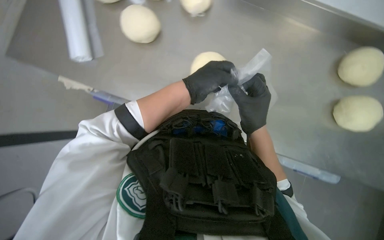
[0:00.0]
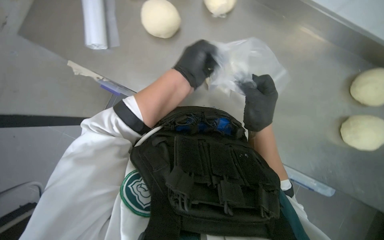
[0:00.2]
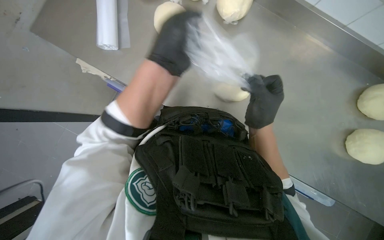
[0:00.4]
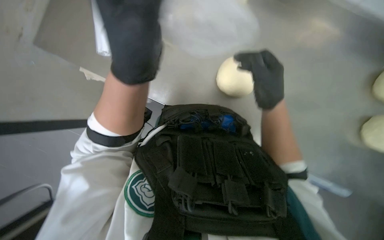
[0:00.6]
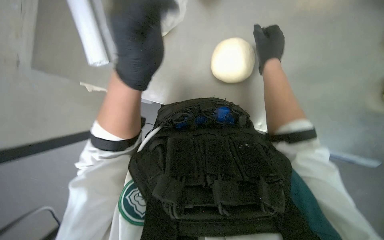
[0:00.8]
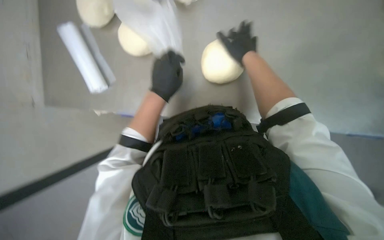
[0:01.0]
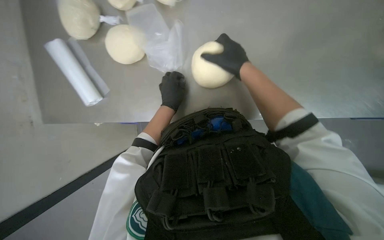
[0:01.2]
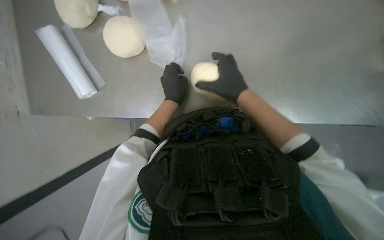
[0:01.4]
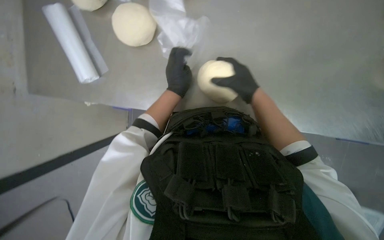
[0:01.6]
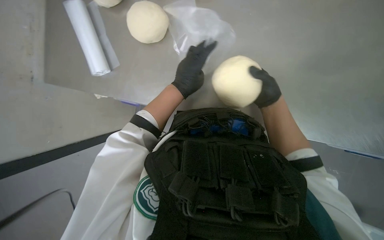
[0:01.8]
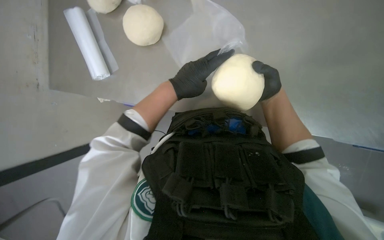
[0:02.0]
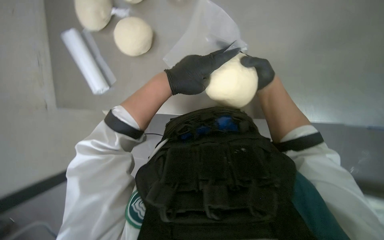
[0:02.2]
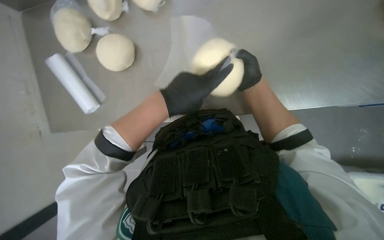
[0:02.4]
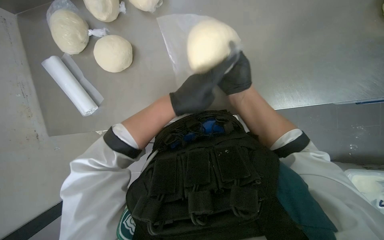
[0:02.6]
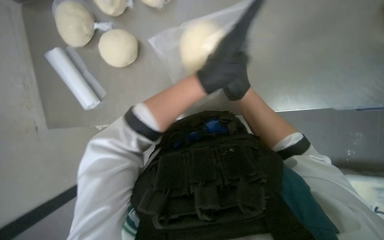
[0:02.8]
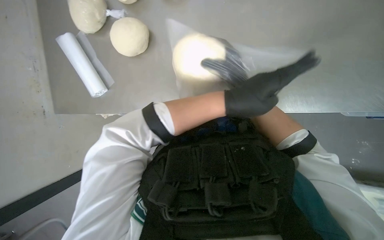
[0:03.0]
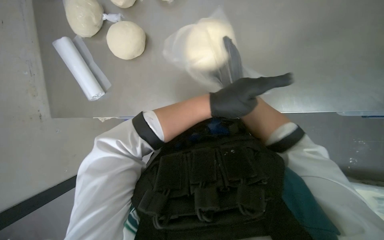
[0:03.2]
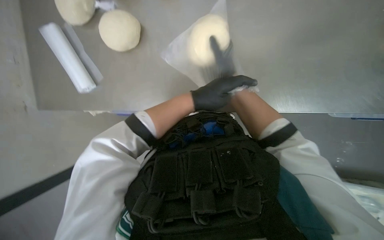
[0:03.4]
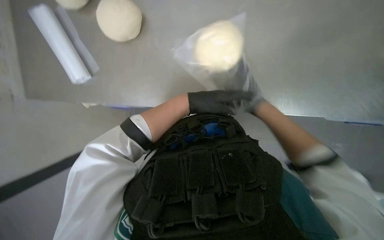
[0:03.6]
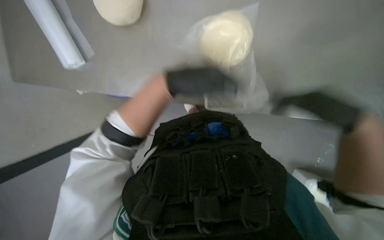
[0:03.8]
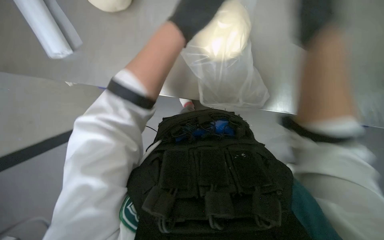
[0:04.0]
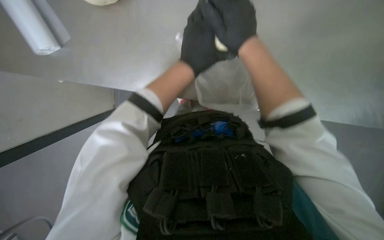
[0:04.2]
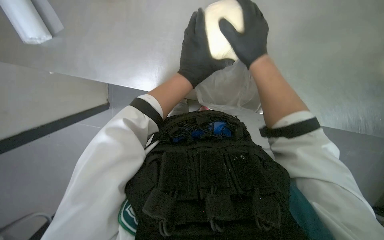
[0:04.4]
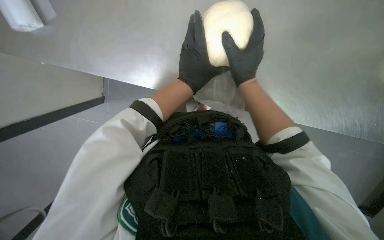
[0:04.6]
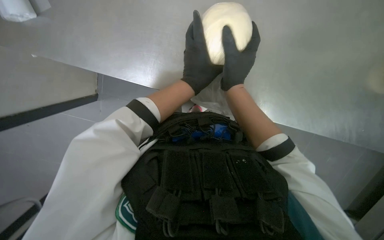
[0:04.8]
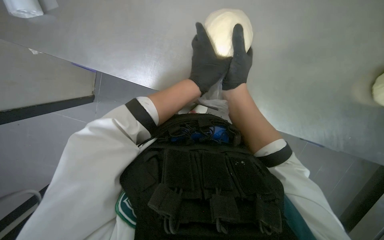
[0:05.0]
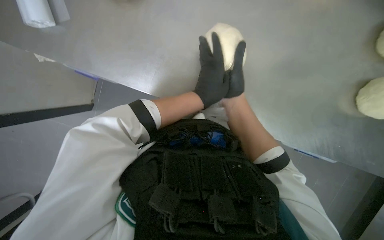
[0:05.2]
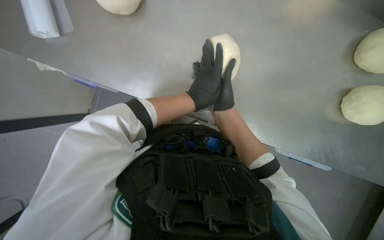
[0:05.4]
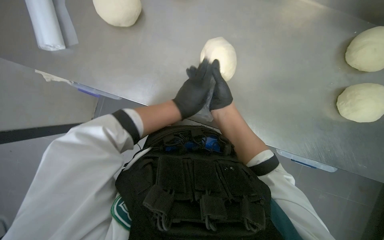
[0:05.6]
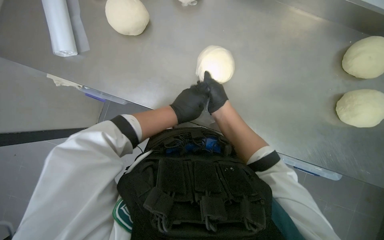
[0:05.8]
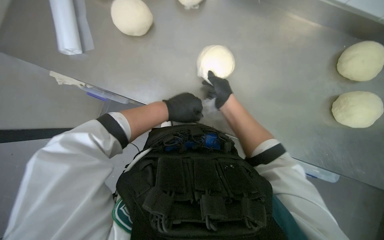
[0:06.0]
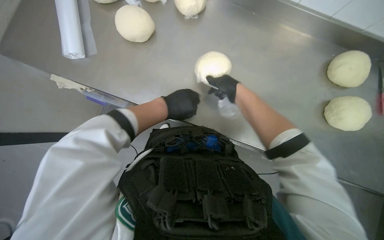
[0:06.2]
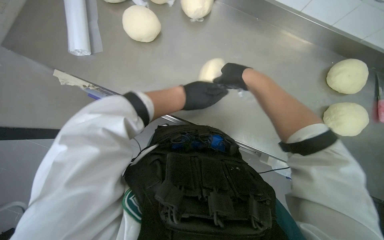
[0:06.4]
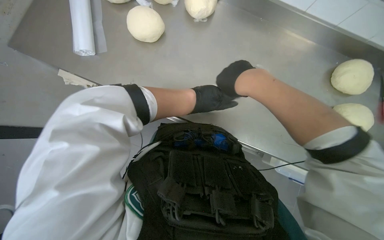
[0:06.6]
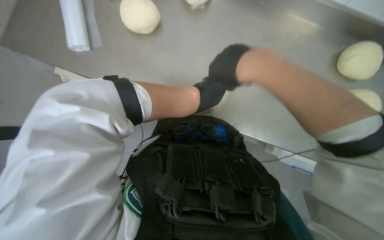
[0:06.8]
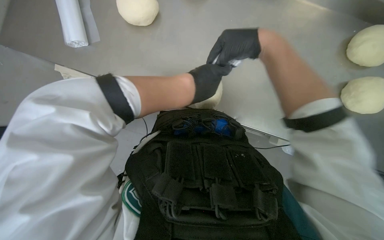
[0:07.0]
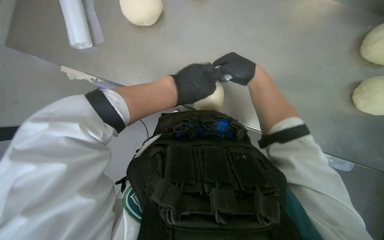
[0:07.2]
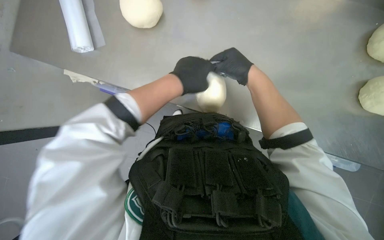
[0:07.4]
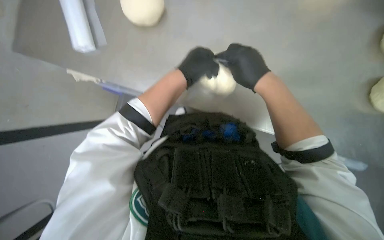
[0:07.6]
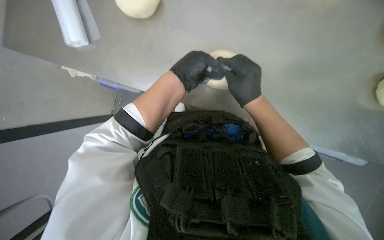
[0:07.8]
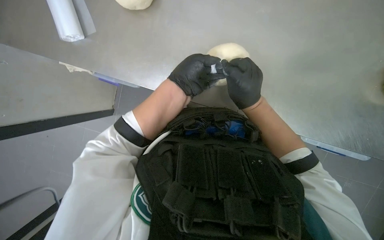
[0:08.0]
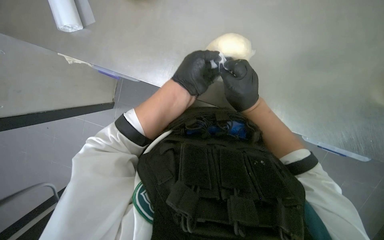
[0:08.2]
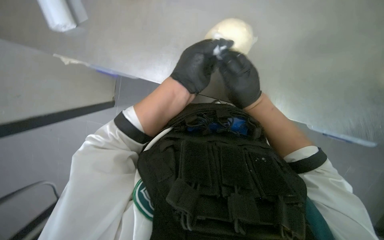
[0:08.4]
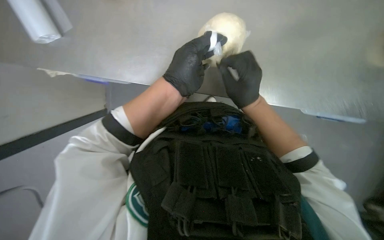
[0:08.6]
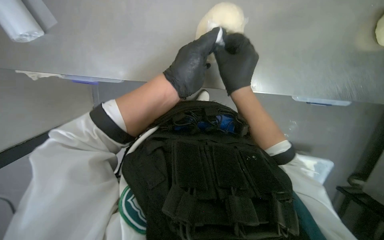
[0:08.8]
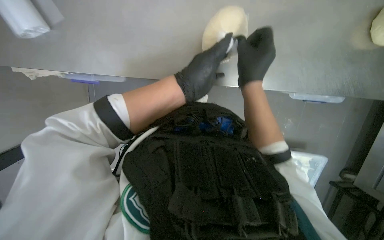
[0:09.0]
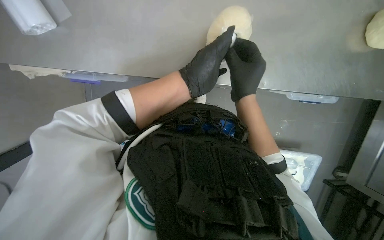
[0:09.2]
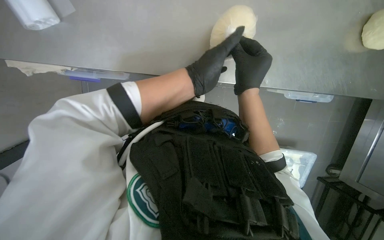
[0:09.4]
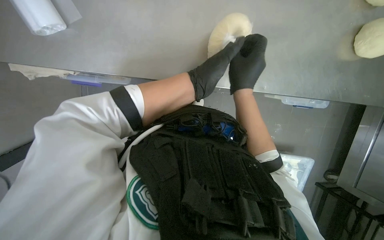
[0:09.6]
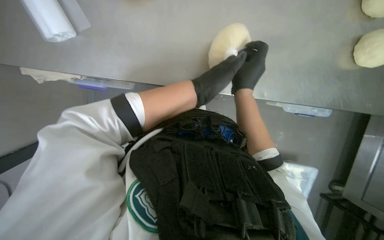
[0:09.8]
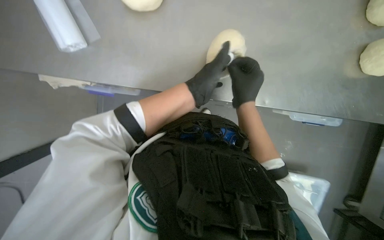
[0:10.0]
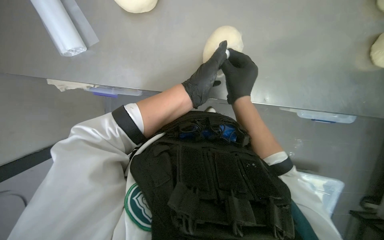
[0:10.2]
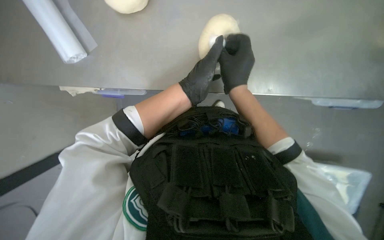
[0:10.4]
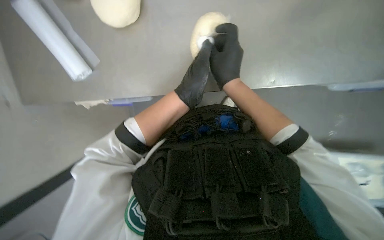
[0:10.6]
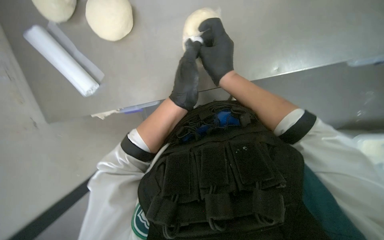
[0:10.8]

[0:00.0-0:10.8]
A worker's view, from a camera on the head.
Job: preparing food.
The whole recording: Wrapping dough in plastic. The worker wraps a piece of dough in plastic using a knife to seal it.
0.0 to 1.6 s: Both hands move farther from the camera, approximately 10 cm.
1.6 to 3.0 s: The left hand goes about 25 cm nearer to the camera and to the right.
3.0 to 4.6 s: The camera is aimed roughly 15 degrees further to the right. The left hand goes roughly 10 cm farther from the camera and to the left.
6.2 to 7.8 s: The right hand is displaced down the picture by about 10 cm.
9.2 to 10.8 s: The view swings about 20 degrees to the left.

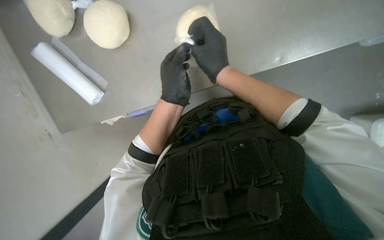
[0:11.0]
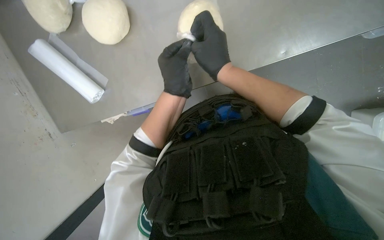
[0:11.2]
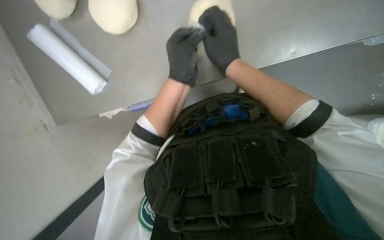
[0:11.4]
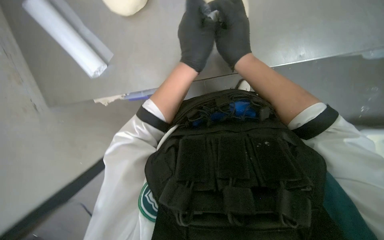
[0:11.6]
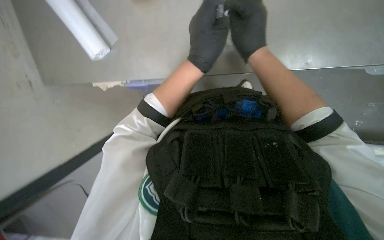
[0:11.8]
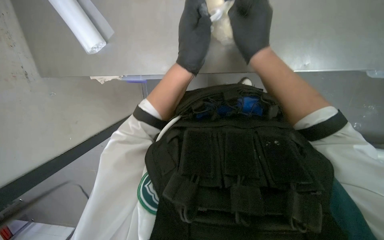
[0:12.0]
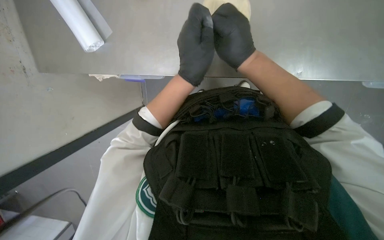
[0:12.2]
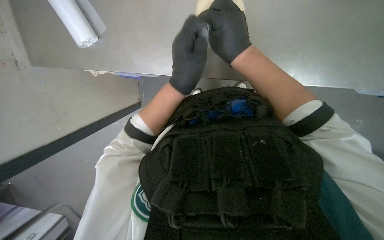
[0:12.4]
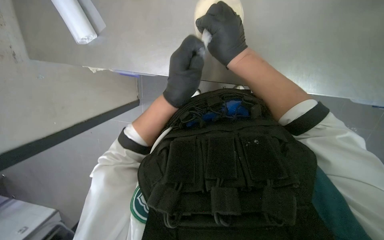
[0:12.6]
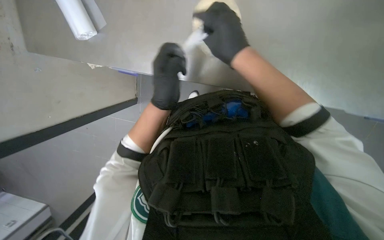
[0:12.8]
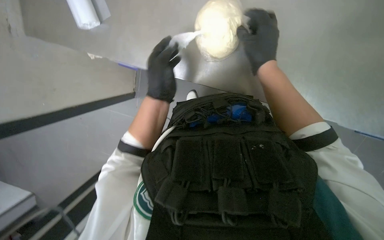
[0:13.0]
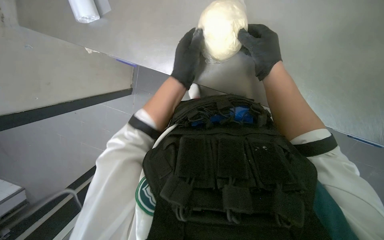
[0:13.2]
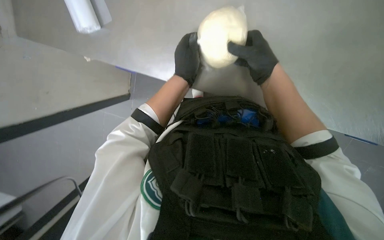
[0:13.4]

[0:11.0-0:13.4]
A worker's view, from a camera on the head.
Job: preparing food.
The whole recording: Wrapping dough in plastic. The worker wraps a piece of dough in plastic using a knife to seal it.
12.2 to 13.4 s: The hands work in one place, with small movements.

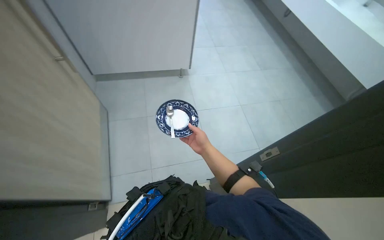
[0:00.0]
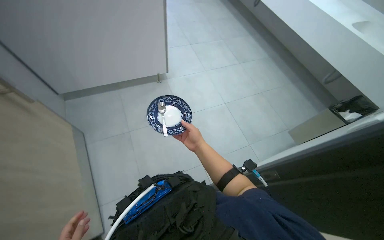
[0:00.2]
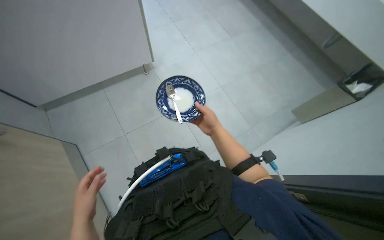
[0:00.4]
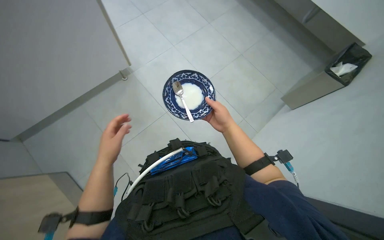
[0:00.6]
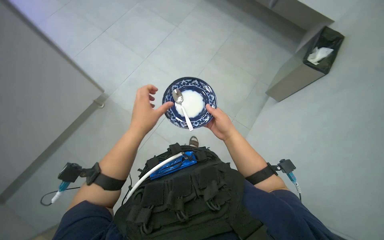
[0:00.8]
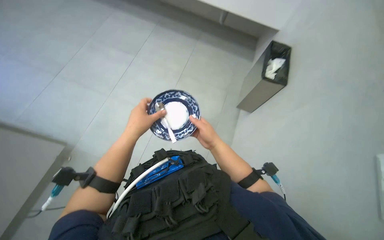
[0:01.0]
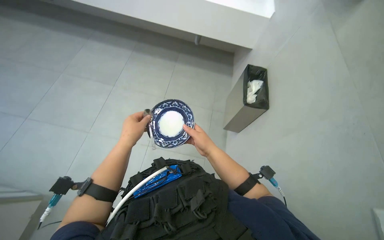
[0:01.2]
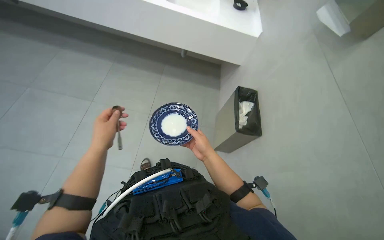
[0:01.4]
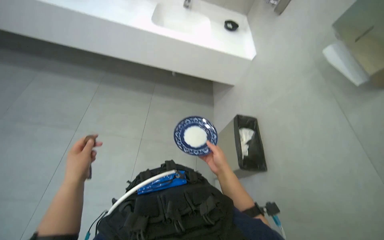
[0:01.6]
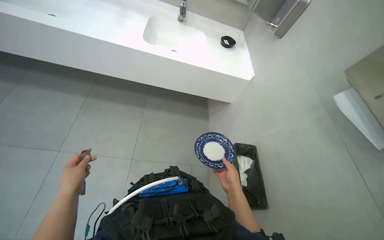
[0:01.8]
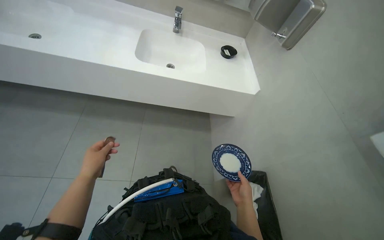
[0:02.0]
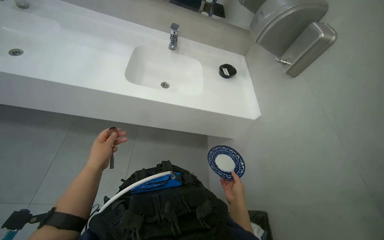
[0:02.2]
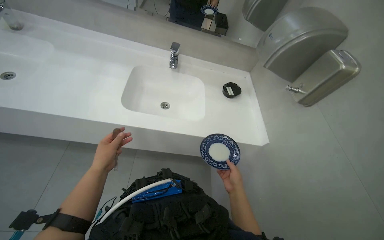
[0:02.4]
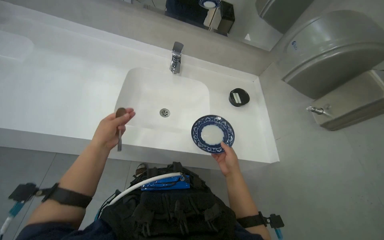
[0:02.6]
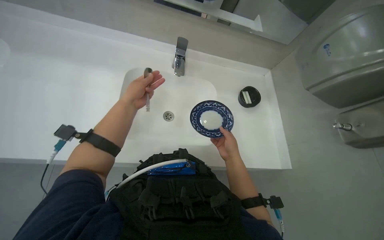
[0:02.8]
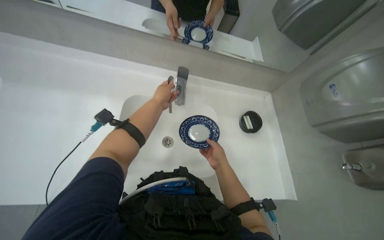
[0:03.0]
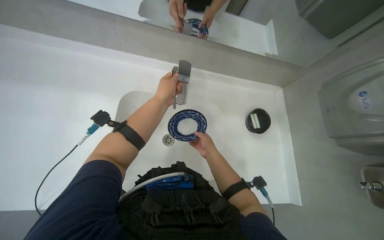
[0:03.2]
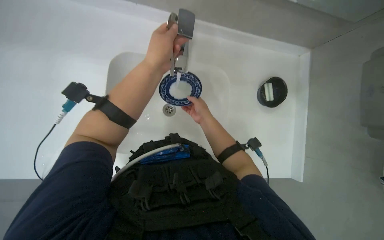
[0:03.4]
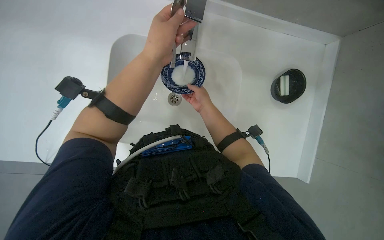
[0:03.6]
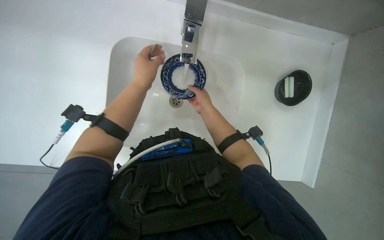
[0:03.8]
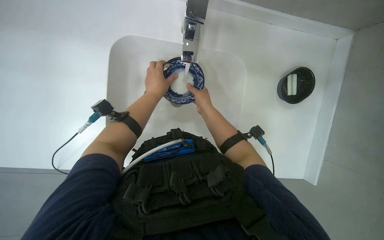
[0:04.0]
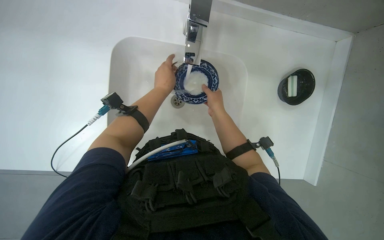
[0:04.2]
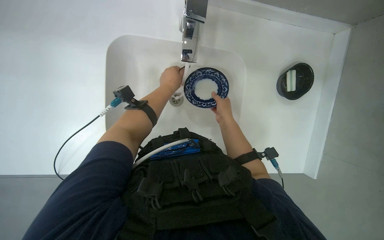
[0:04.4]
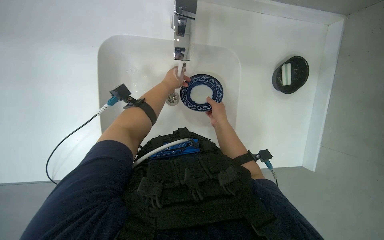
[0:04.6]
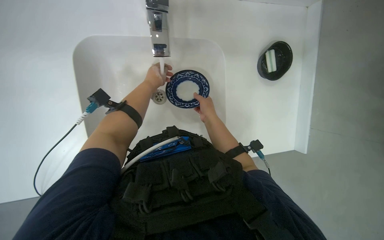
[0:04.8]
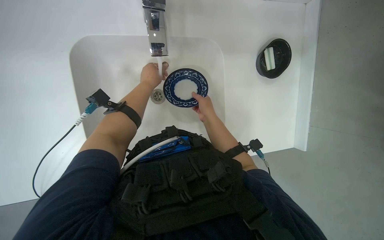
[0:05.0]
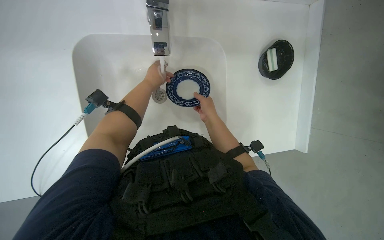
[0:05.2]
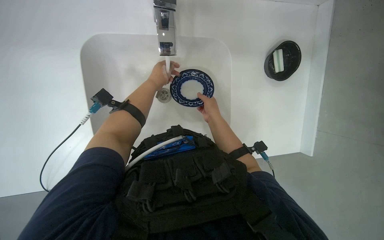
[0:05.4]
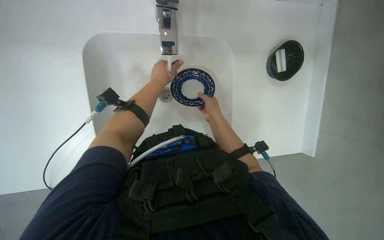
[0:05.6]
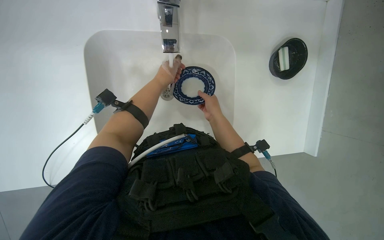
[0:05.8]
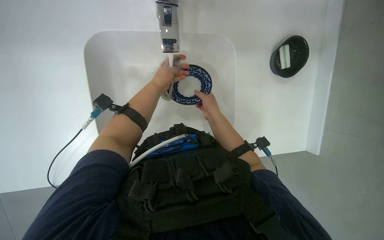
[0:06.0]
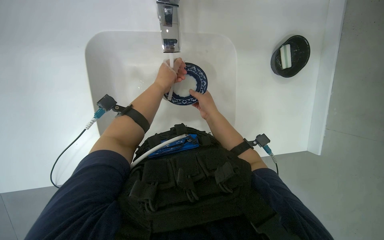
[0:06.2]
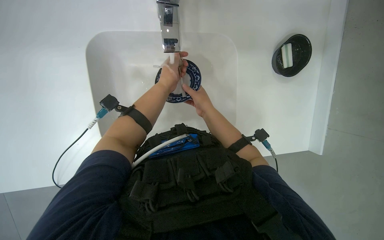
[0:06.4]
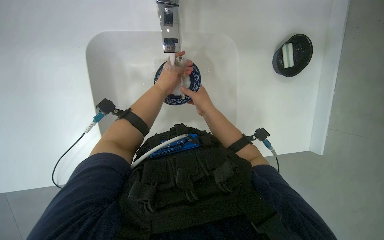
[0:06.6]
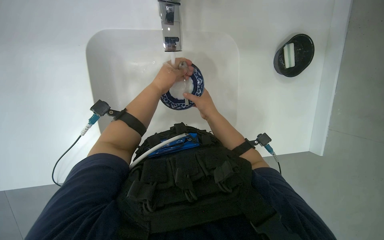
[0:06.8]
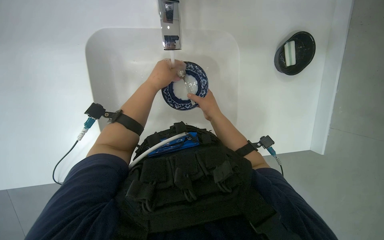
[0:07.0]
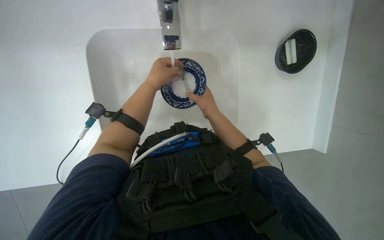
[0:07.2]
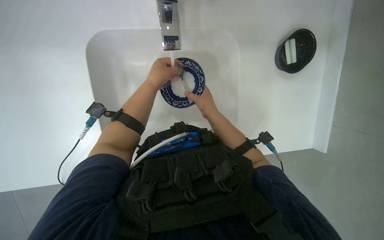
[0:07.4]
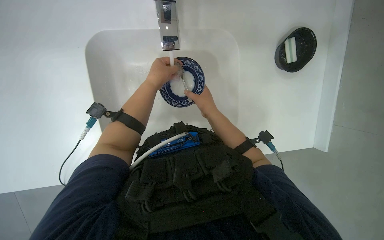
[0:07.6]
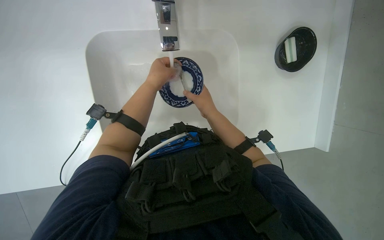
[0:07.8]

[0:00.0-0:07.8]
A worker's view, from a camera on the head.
Job: cleaning kitchen.
The whole recording: Washing and drying dishes and spoon. The worker washes the plate and spoon in the sink, then dries them with a dry towel.
1.6 to 3.2 s: The camera travels some 1 m.
3.2 to 4.6 s: The wearer looks some 30 degrees further downward.
4.6 to 7.8 s: The hands work in one place, with small movements.
